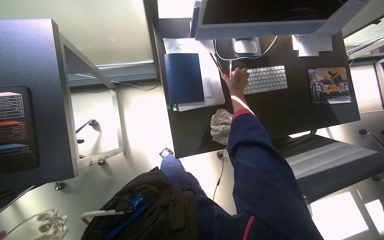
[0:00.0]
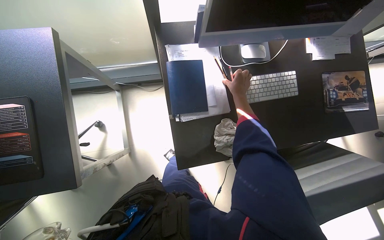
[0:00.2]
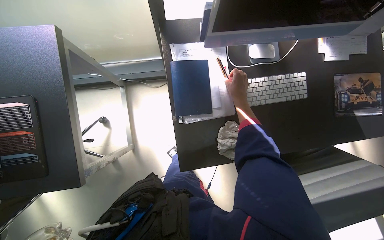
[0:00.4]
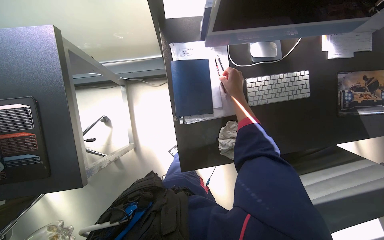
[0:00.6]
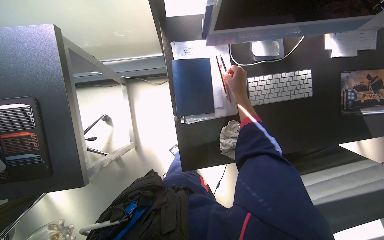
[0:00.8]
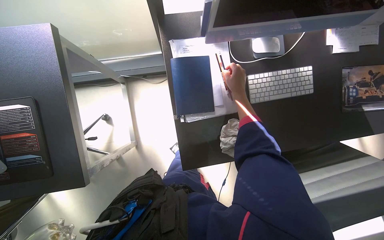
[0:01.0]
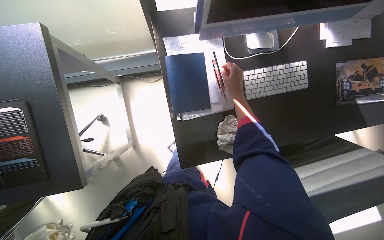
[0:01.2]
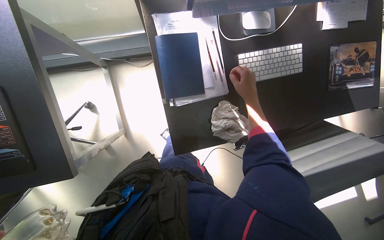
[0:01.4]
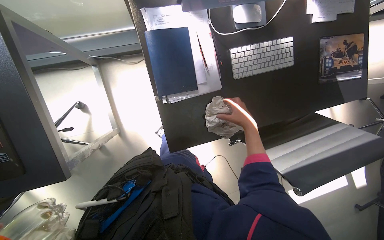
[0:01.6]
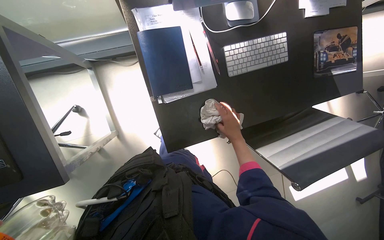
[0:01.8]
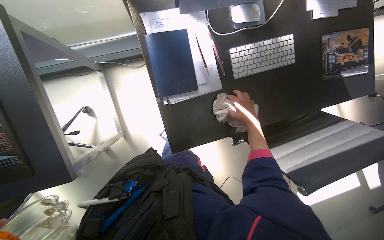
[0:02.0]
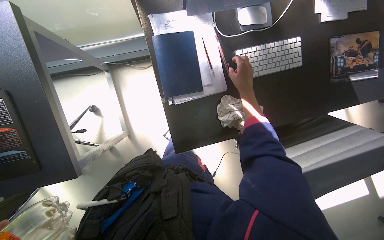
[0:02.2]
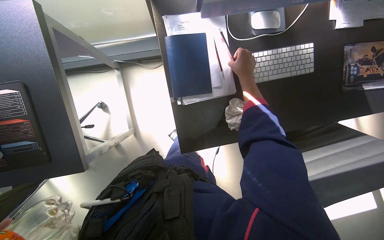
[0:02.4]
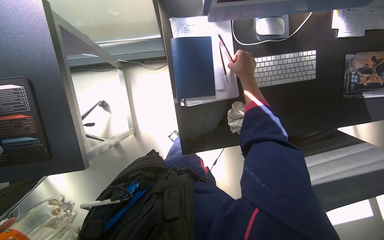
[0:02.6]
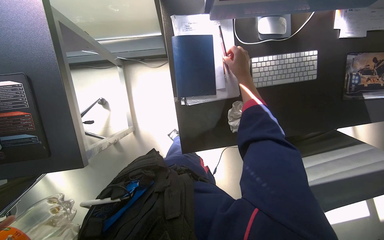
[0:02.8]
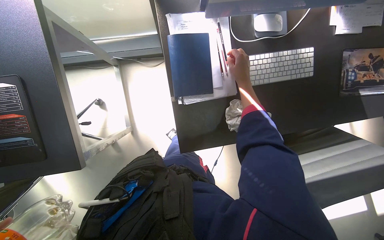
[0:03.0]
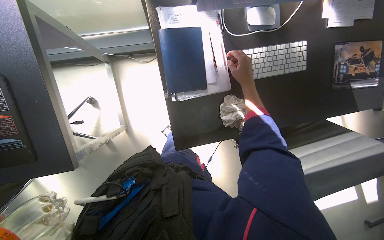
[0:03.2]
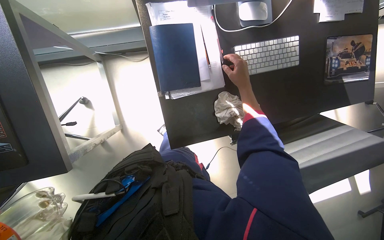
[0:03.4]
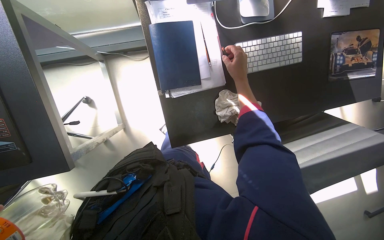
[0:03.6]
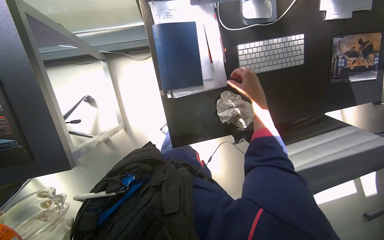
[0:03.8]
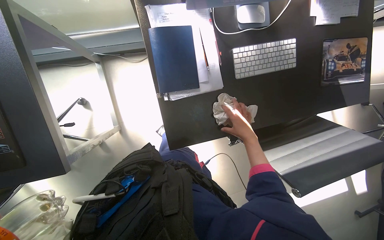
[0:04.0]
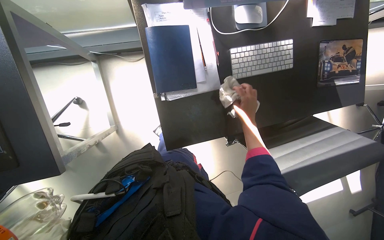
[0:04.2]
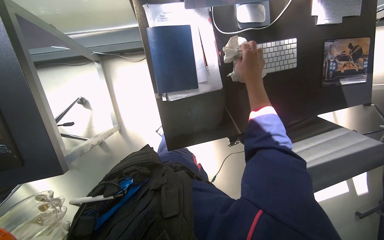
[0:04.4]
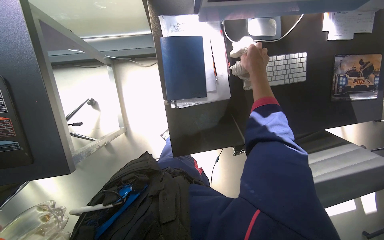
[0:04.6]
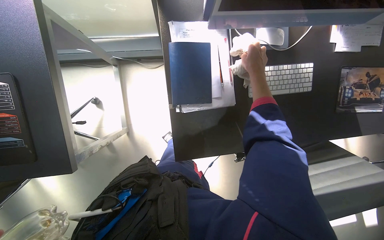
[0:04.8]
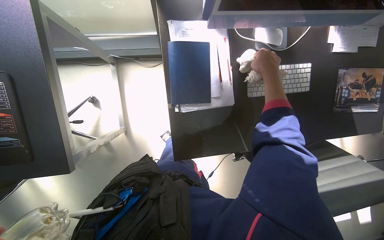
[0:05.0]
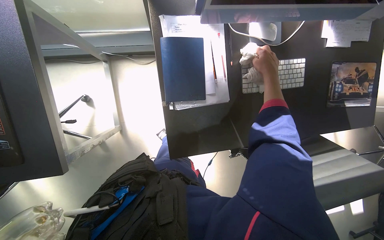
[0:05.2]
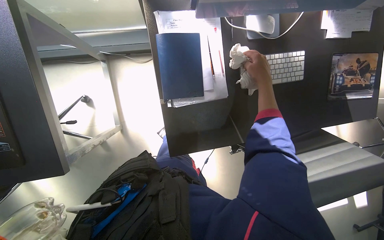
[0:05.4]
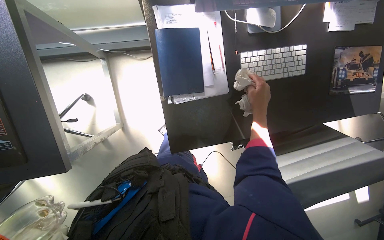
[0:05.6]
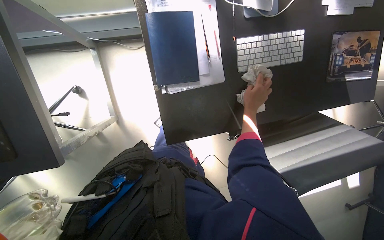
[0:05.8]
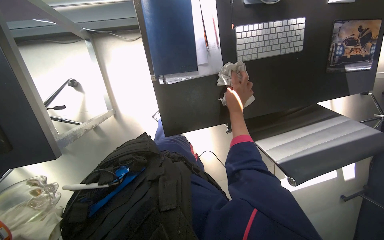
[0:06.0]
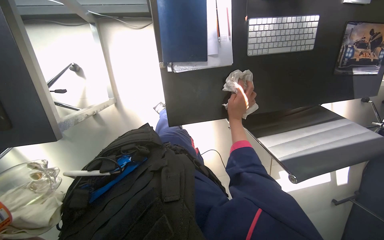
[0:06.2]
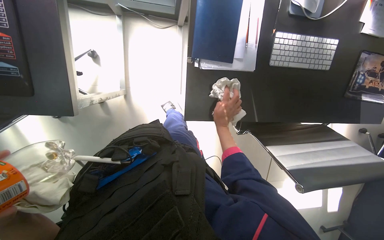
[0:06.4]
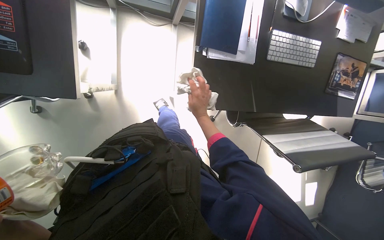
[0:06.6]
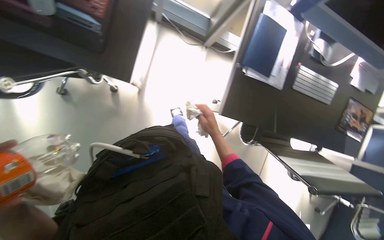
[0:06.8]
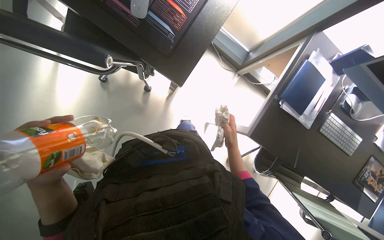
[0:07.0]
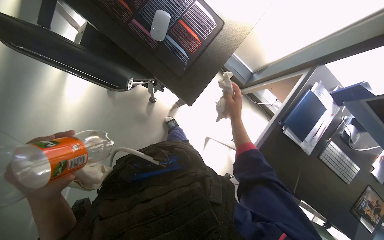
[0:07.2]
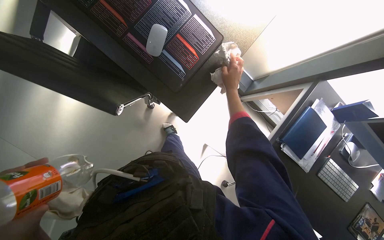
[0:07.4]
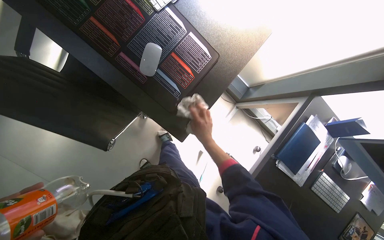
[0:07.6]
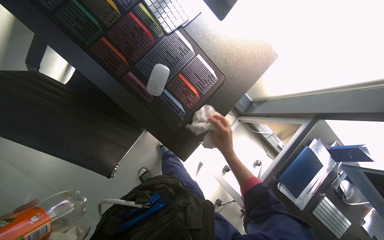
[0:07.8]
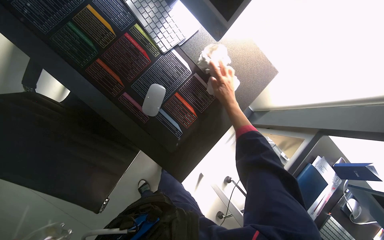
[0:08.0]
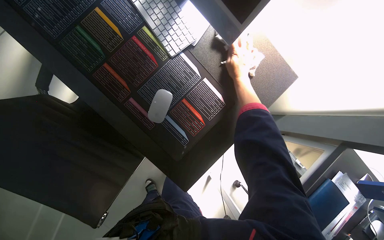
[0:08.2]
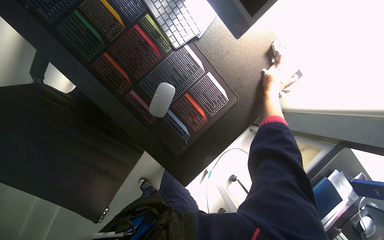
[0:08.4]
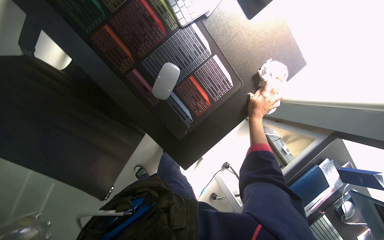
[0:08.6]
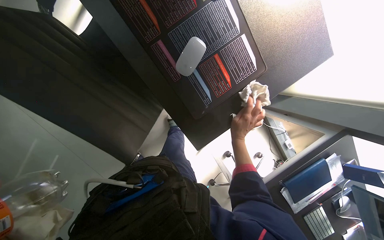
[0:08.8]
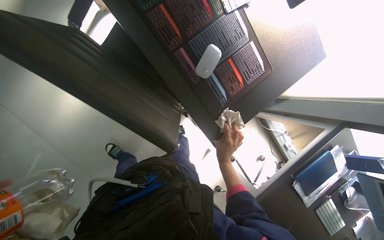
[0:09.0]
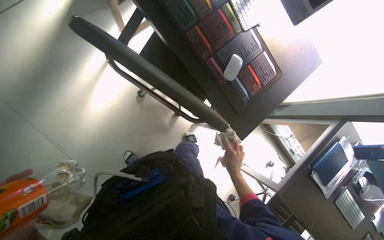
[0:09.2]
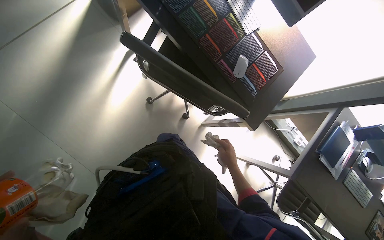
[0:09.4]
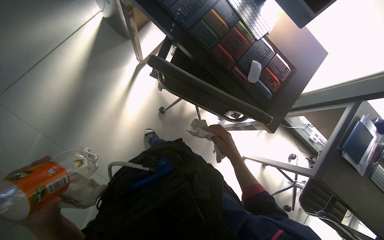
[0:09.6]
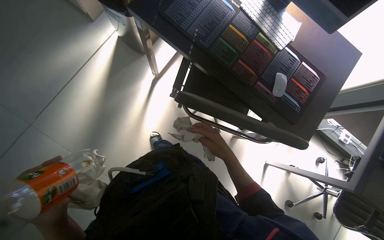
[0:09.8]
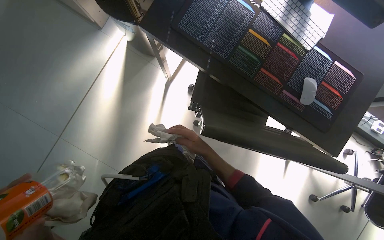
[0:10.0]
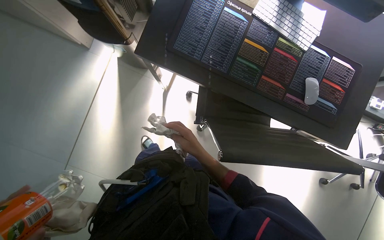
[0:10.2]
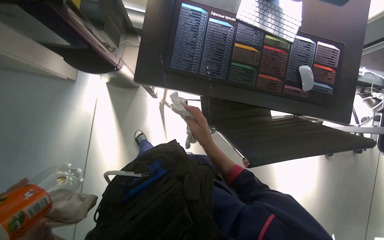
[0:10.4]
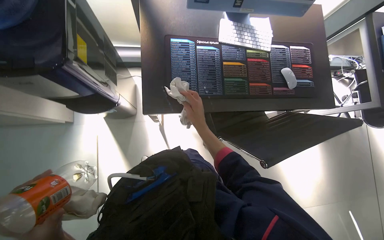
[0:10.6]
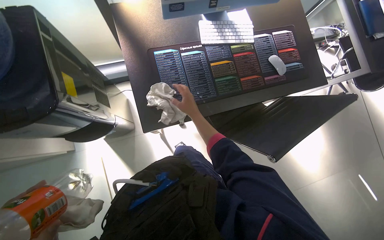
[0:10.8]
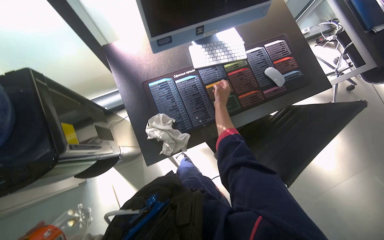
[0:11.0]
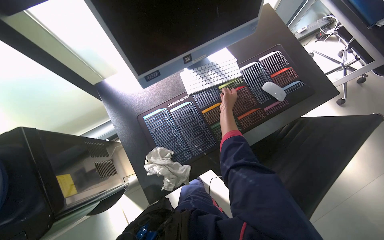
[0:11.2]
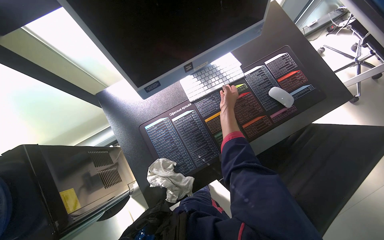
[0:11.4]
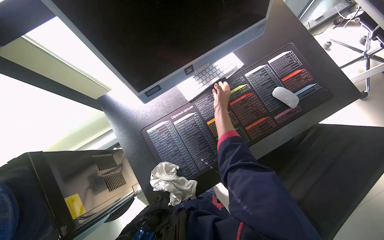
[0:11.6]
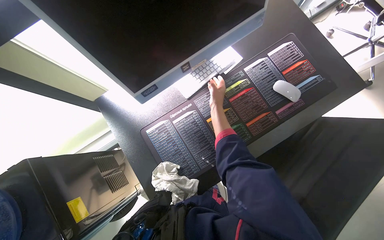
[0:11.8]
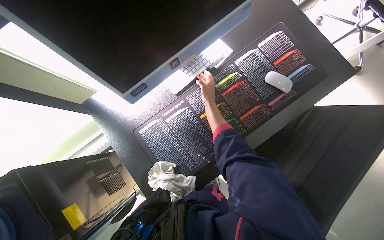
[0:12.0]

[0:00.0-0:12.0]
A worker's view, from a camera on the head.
Job: wiping surfaces.
The whole recording: Wiping office desk. The worker wipes the surface of an office desk, moving a keyboard, mouse, and other items.
0:00.0 to 0:01.6: The view tilts about 15 degrees downward. The right hand moves down the picture, roughly 15 cm.
0:01.6 to 0:03.0: The right hand shifts about 20 cm up the picture and to the left.
0:03.0 to 0:04.4: The right hand reaches roughly 20 cm down the picture, then returns.
0:04.4 to 0:06.0: The right hand moves farther from the camera and down the picture, roughly 20 cm.
0:06.0 to 0:07.6: The camera is carried about 60 cm. The view tips upward by roughly 20 degrees. The scene turns approximately 45 degrees clockwise in the picture.
0:07.6 to 0:09.0: The right hand goes up the picture and returns, about 40 cm each way.
0:09.0 to 0:10.4: The camera travels some 50 cm. The scene turns approximately 45 degrees counterclockwise in the picture.
0:10.4 to 0:12.0: The scene rotates counterclockwise by about 45 degrees.

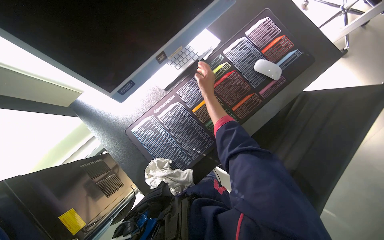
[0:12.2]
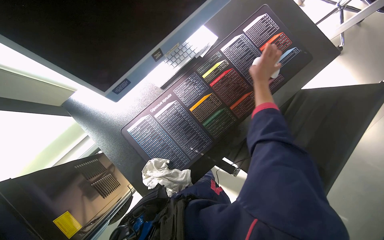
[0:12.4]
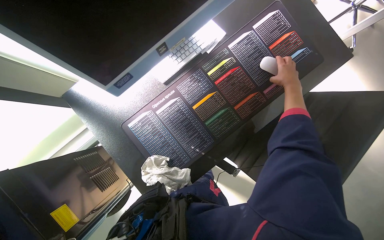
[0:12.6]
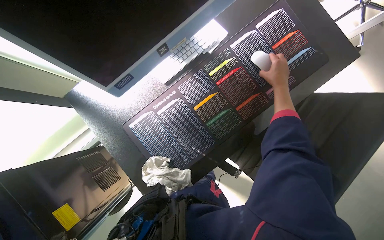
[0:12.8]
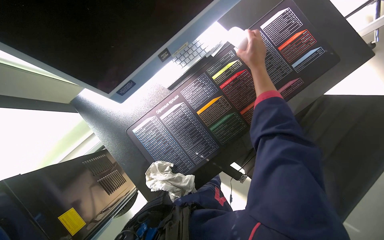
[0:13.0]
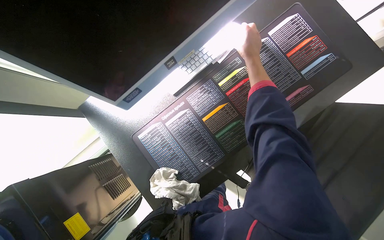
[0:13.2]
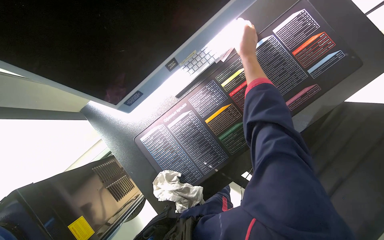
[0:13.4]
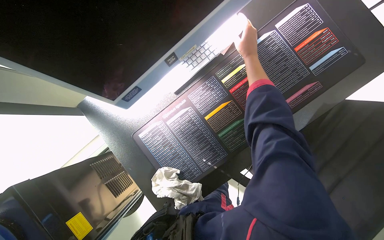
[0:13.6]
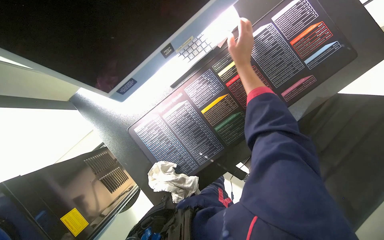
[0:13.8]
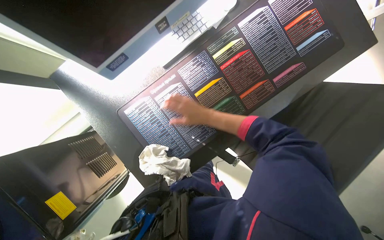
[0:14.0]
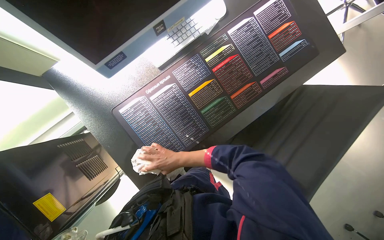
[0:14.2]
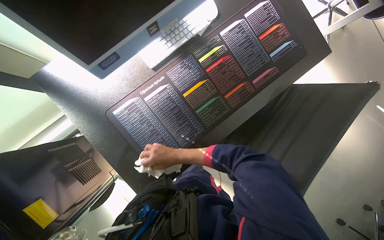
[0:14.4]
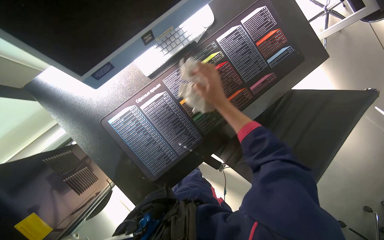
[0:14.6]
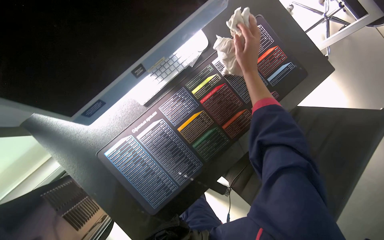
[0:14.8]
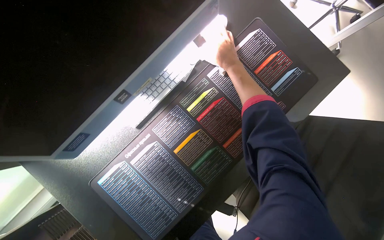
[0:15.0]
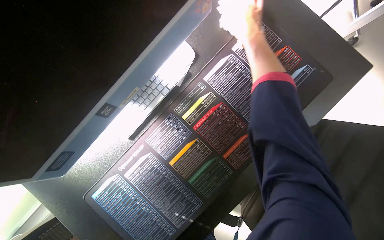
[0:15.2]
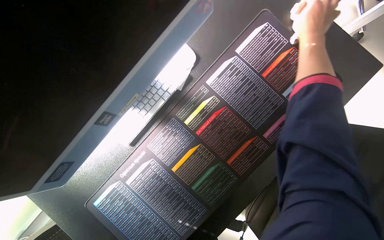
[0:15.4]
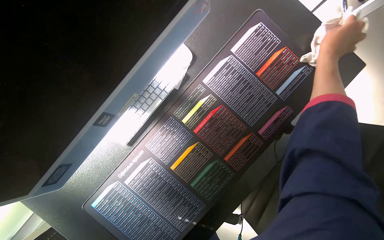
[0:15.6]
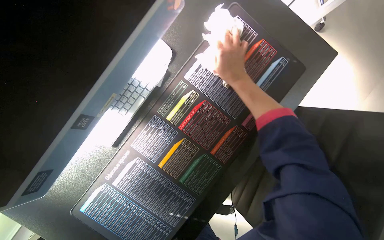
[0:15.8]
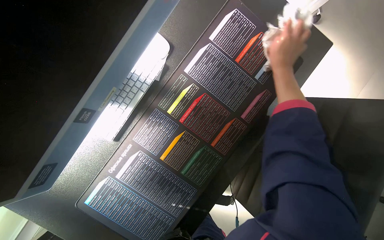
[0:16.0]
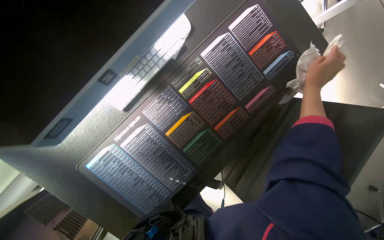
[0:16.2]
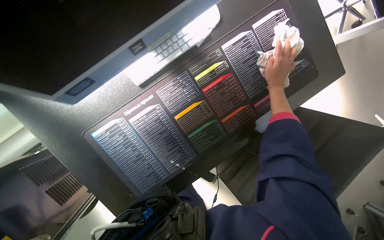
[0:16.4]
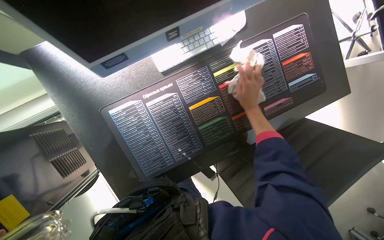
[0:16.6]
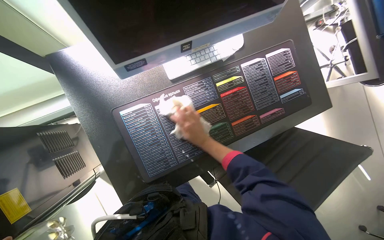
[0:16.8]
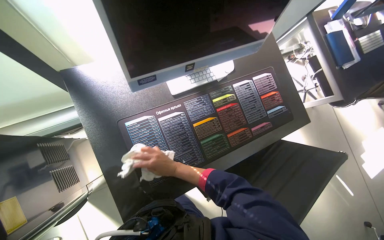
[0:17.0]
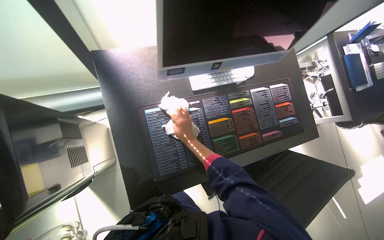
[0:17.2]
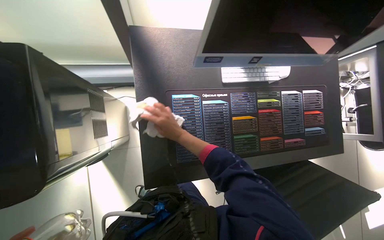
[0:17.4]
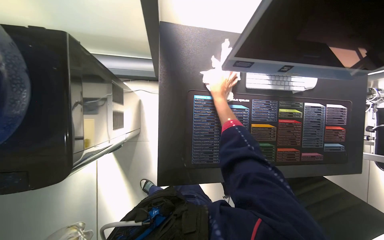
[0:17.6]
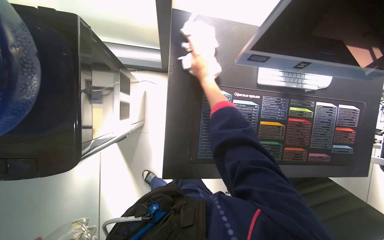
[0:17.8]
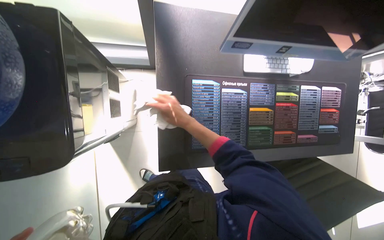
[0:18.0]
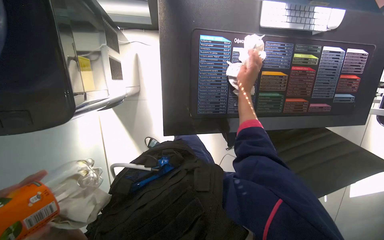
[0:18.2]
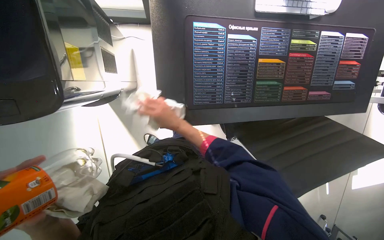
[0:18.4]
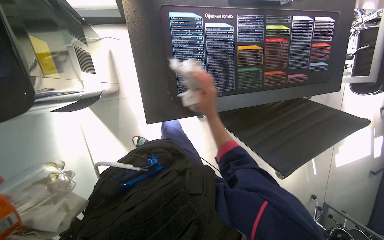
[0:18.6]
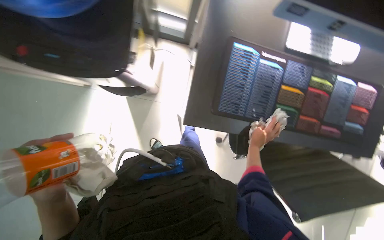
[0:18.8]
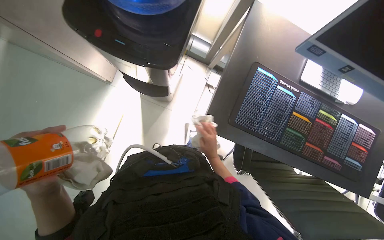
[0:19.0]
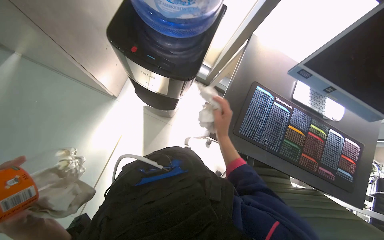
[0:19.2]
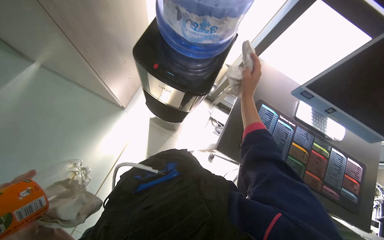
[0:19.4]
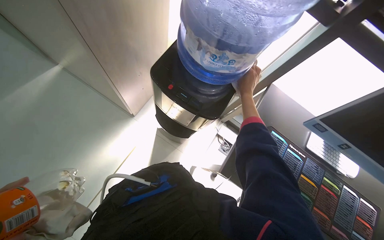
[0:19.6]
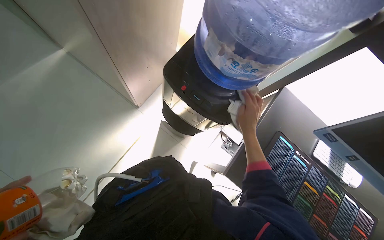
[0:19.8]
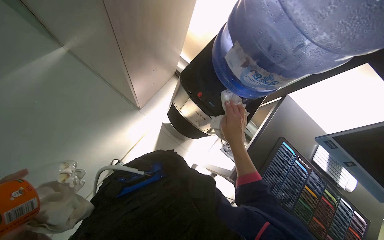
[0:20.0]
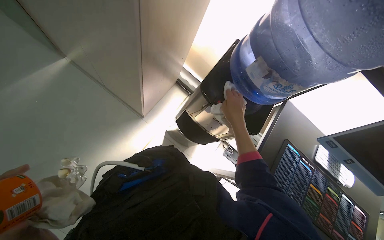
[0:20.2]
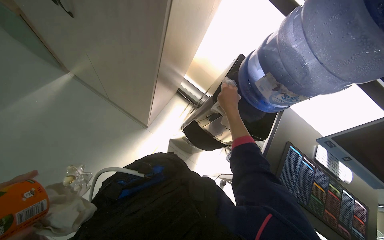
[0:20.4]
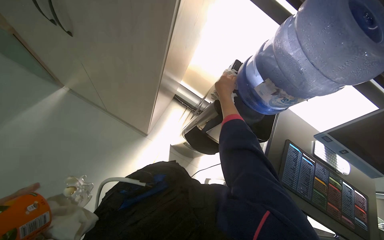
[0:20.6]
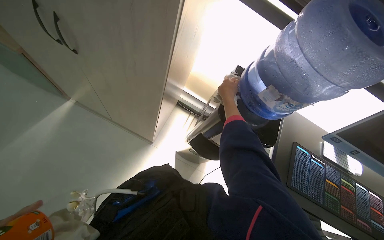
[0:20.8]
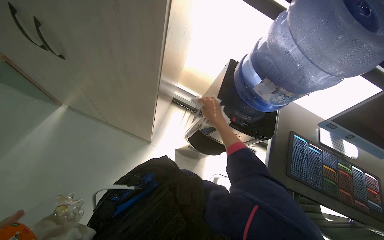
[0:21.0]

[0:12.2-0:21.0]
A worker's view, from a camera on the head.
Job: wiping surfaces.
The whole recording: Wiping office desk. The worker wipes the surface of an office desk, moving a keyboard, mouse, and other items.
0:12.2 to 0:13.6: The right hand moves up the picture and to the right, approximately 15 cm.
0:18.0 to 0:19.6: The camera travels roughly 40 cm. The view tips upward by about 25 degrees. Everything in view rotates roughly 35 degrees clockwise.
0:19.6 to 0:21.0: The right hand travels to the left by approximately 35 cm, and moves roughly 20 cm up the picture and comes back.
